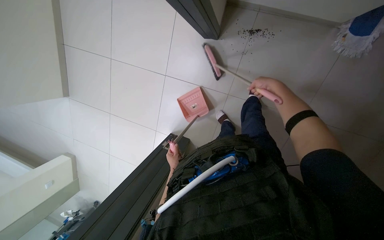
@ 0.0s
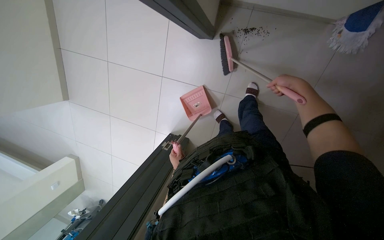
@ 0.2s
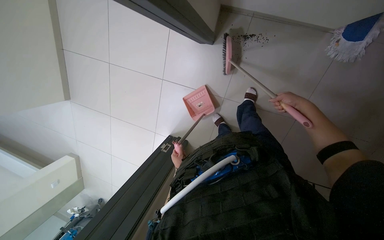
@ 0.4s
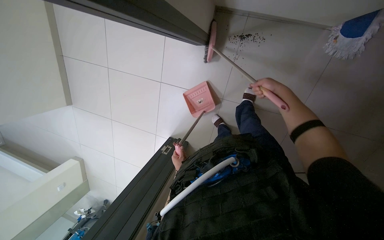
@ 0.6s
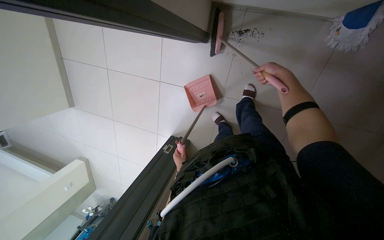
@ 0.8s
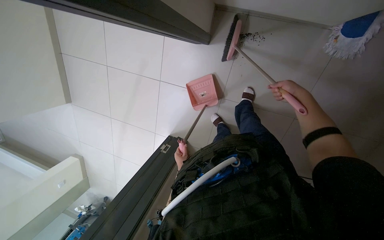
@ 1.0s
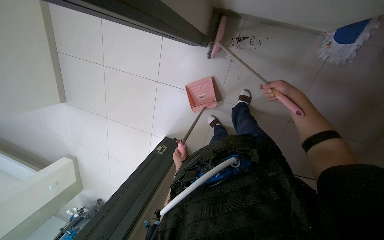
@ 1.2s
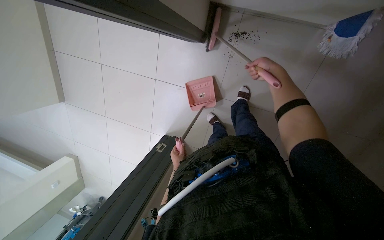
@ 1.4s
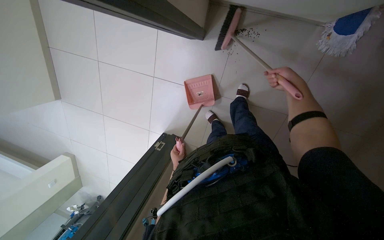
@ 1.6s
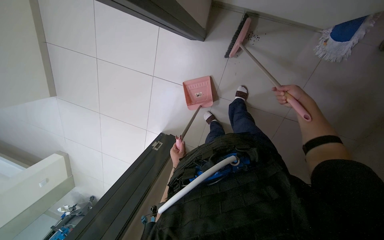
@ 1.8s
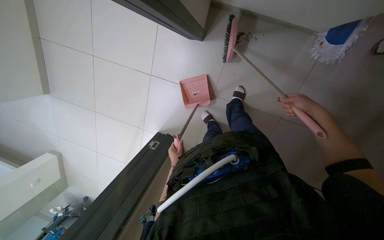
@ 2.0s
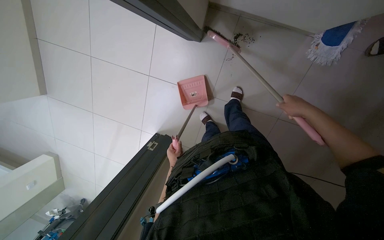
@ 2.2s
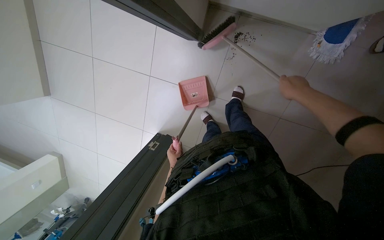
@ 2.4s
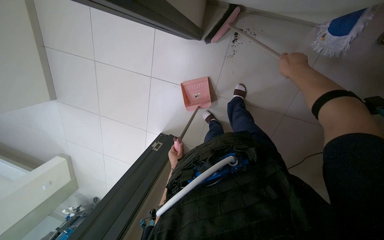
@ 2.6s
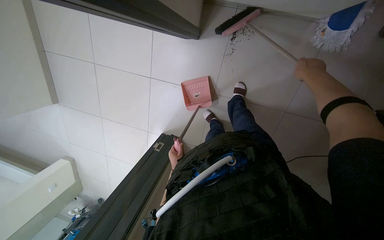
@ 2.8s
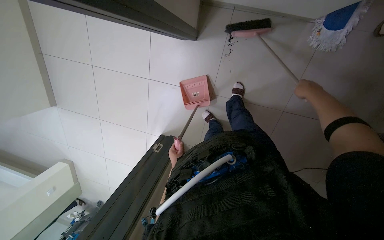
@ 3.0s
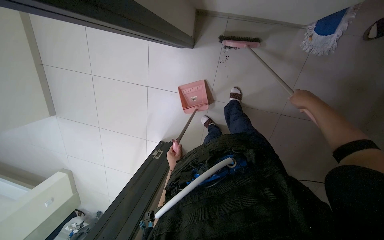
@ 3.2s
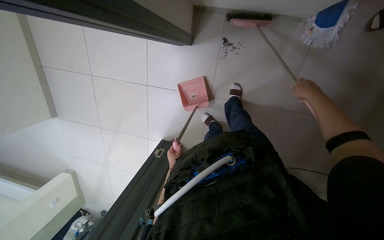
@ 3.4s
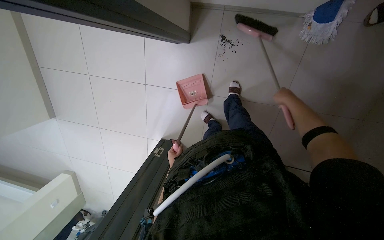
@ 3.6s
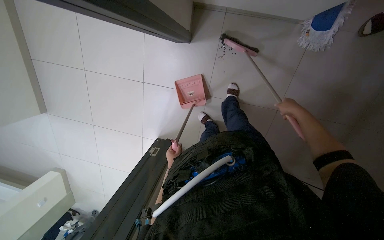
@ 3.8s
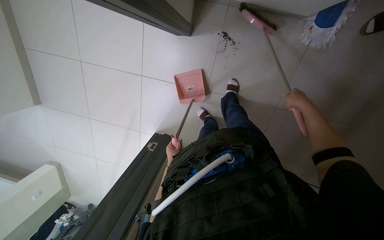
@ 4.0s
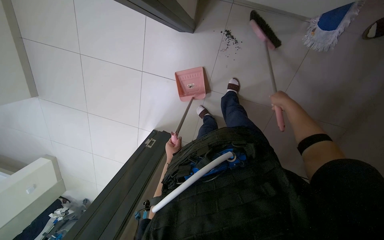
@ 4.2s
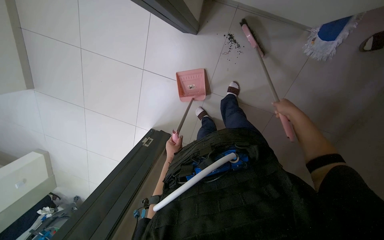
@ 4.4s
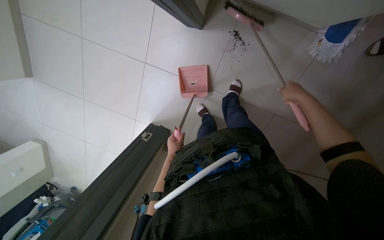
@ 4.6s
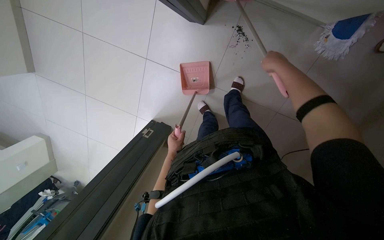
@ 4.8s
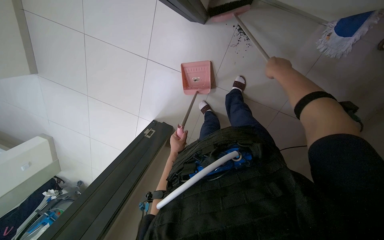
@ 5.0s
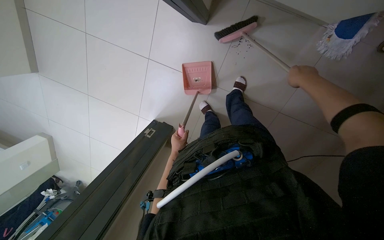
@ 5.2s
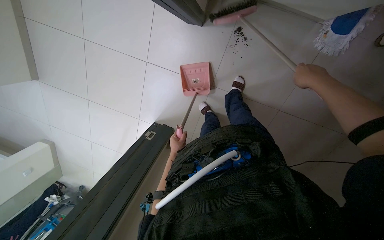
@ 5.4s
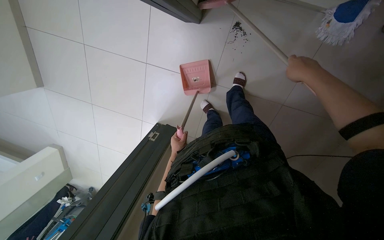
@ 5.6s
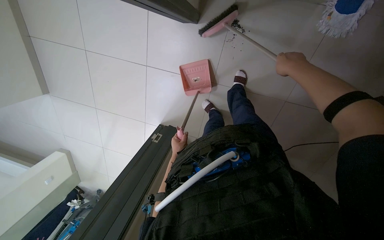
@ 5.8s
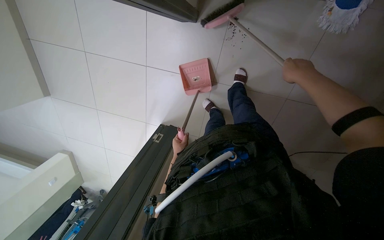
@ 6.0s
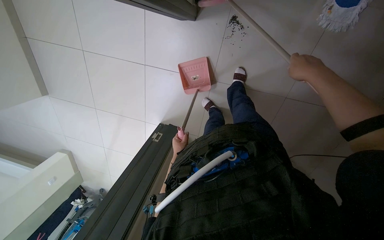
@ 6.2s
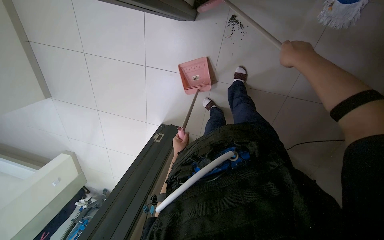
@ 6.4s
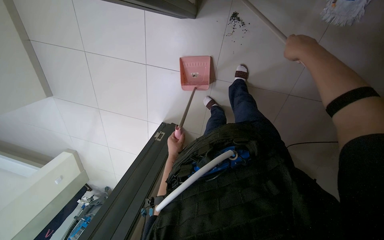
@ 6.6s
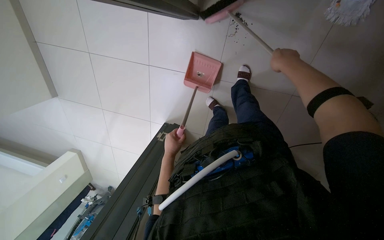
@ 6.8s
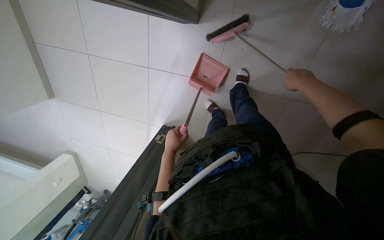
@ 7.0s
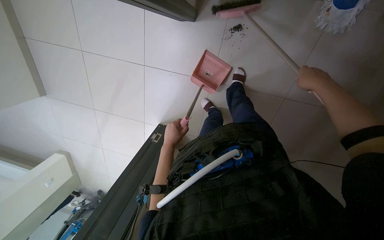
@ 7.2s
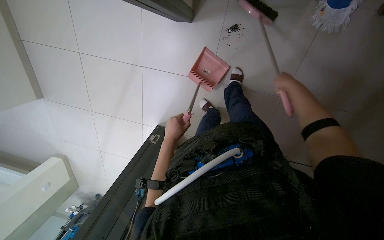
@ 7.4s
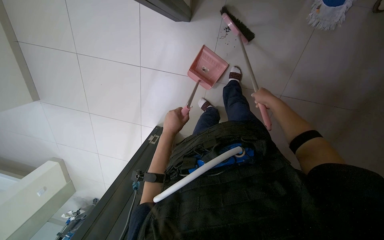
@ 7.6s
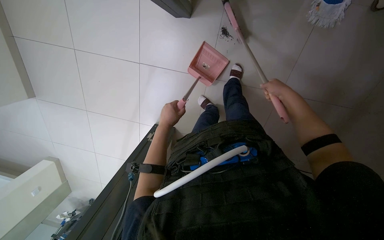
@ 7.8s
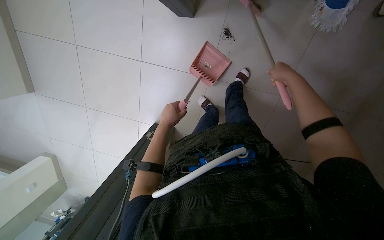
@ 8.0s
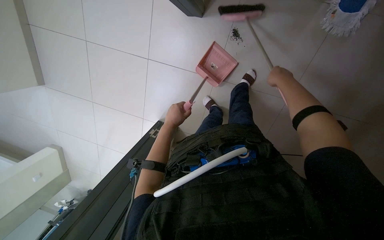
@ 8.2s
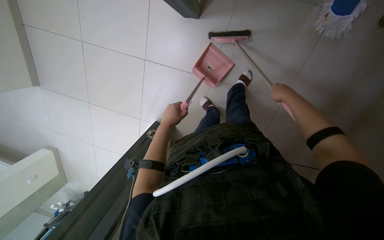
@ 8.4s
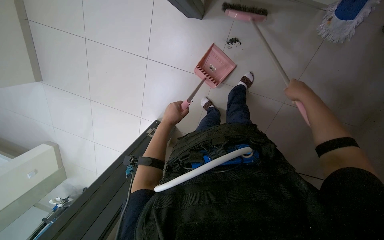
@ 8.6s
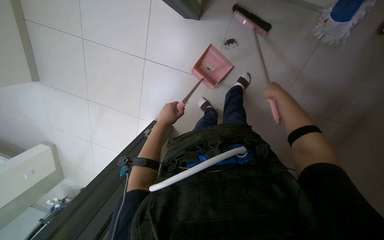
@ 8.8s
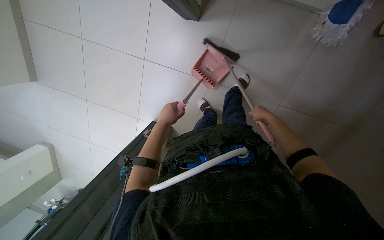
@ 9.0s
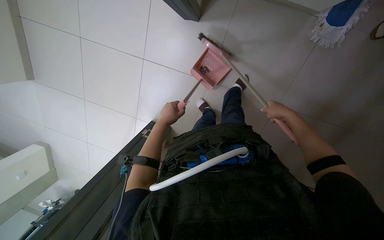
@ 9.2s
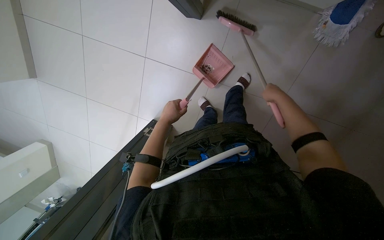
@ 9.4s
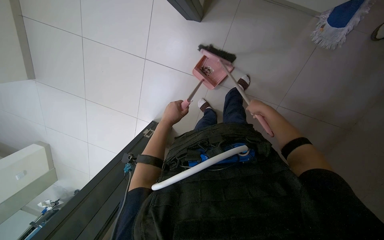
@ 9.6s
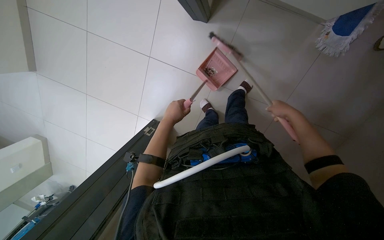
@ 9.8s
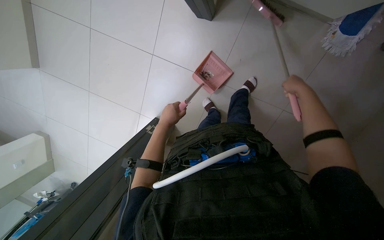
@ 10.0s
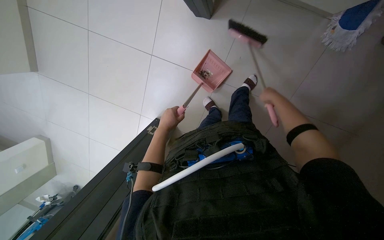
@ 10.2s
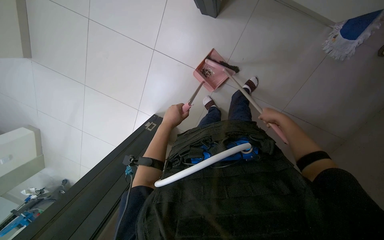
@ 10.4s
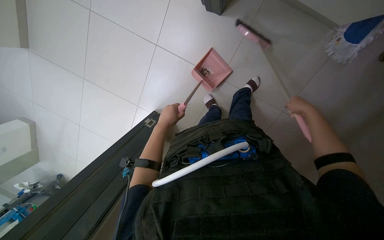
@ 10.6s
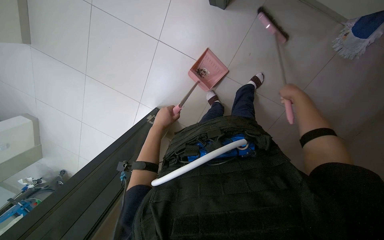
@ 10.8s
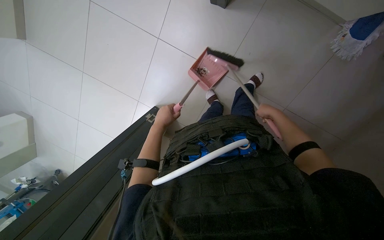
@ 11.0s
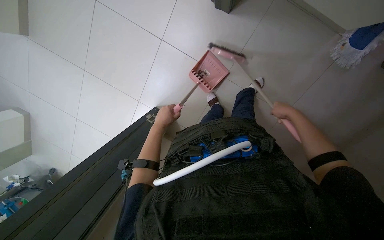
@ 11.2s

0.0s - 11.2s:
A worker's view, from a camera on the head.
Job: sweeping floor.
The whole recording: Sweeping floor with broom. The worker sweeps debris from the floor into a dustpan with a broom.
0.0s - 1.6s: The right hand travels to the right by approximately 20 cm.
1.6s - 3.2s: The right hand moves down the picture and to the right, about 15 cm, and goes nearer to the camera and returns, approximately 15 cm each way.
3.2s - 4.8s: The right hand goes left and right, roughly 20 cm each way, reversing 4 times.
4.8s - 6.4s: The right hand travels to the right by roughly 10 cm.
6.4s - 8.0s: The left hand moves nearer to the camera, about 15 cm. Meanwhile the right hand shifts about 10 cm farther from the camera.
9.6s - 11.2s: The right hand goes left and right, some 15 cm each way, reversing 2 times.

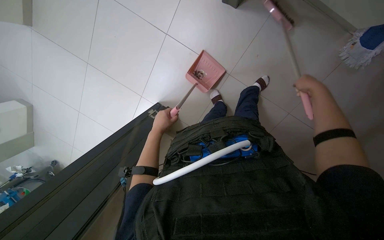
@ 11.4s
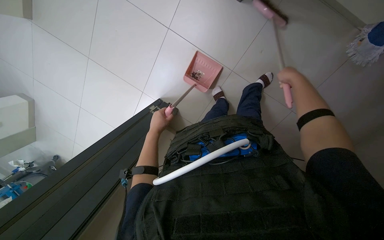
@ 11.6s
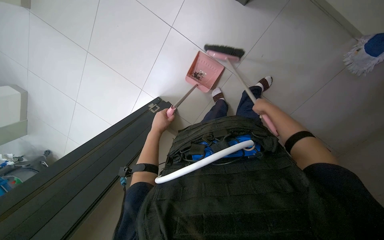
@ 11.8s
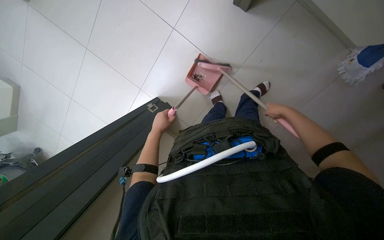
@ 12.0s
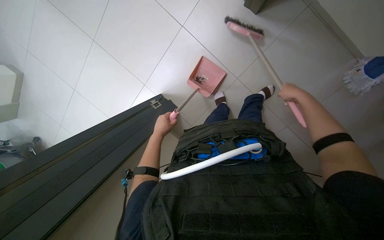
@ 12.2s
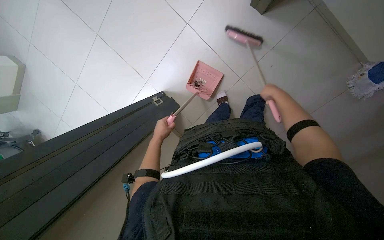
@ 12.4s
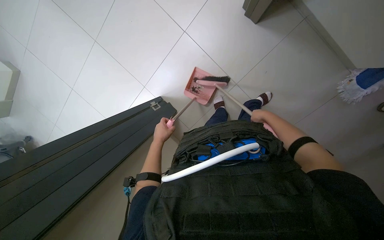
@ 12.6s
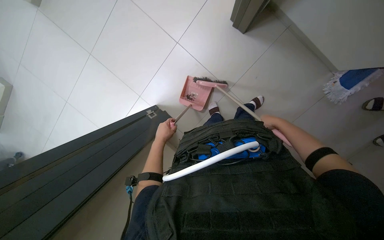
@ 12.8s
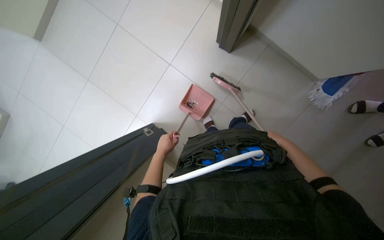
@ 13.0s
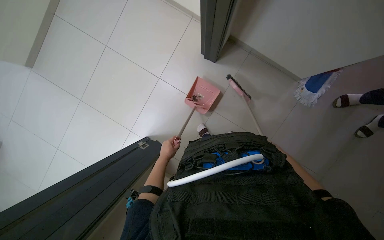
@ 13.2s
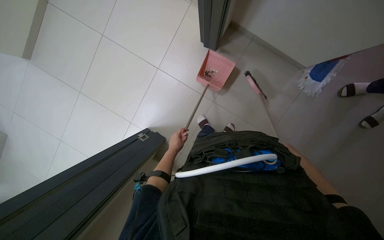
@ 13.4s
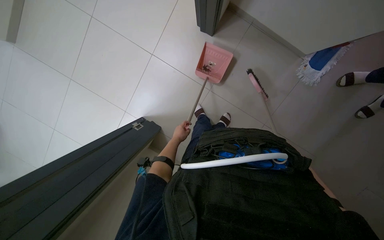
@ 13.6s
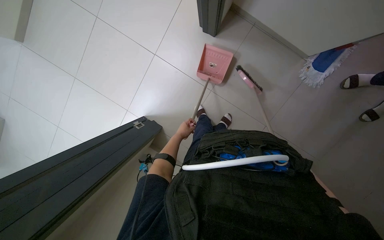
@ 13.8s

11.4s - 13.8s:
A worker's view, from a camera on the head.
Job: sweeping floor.
The whole recording: Sweeping floor with broom. The worker sweeps debris from the floor into a dustpan with a broom.
11.4s - 12.6s: The right hand moves nearer and farther over roughly 20 cm, changing direction 3 times.
12.6s - 13.8s: The left hand travels to the right and farther from the camera by roughly 15 cm.

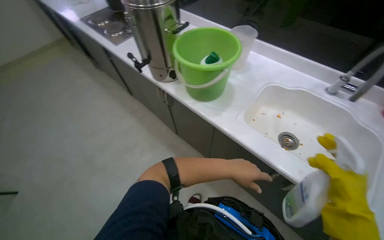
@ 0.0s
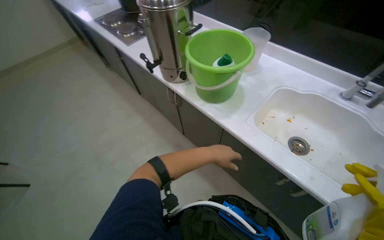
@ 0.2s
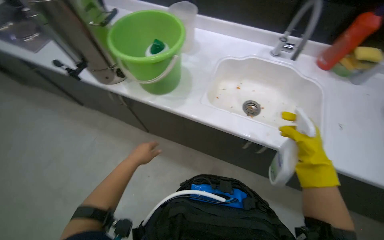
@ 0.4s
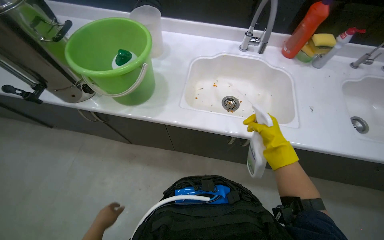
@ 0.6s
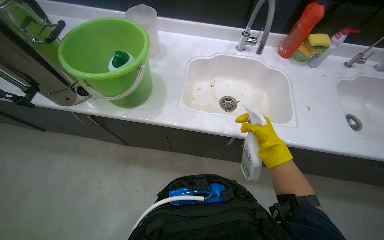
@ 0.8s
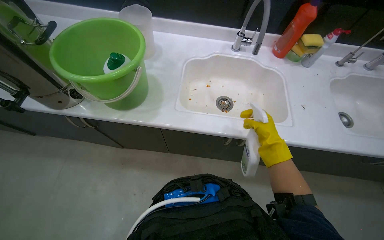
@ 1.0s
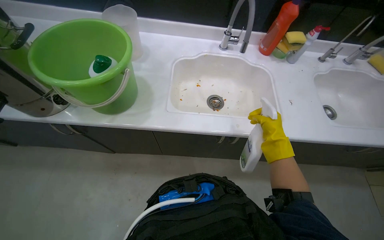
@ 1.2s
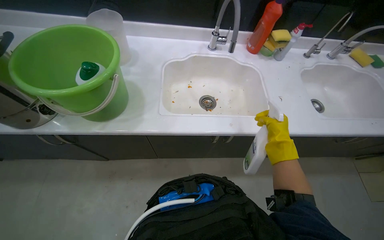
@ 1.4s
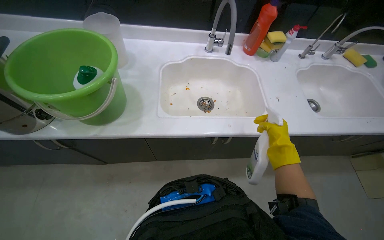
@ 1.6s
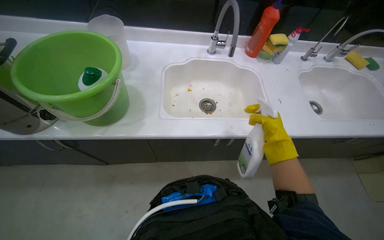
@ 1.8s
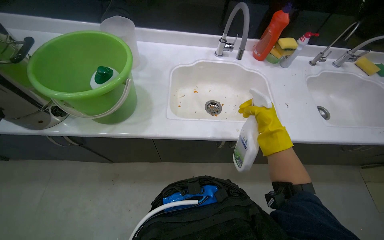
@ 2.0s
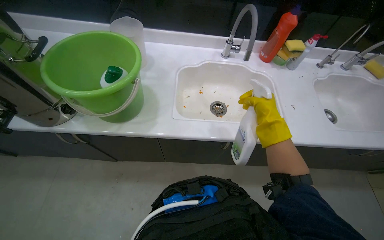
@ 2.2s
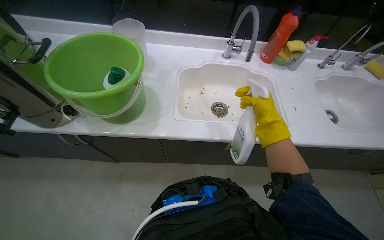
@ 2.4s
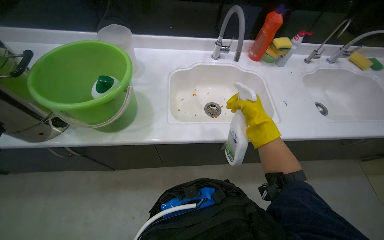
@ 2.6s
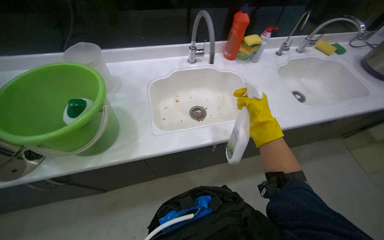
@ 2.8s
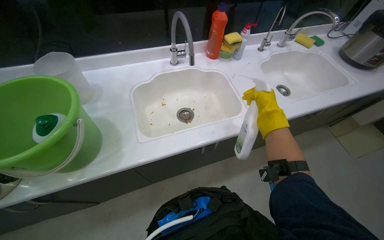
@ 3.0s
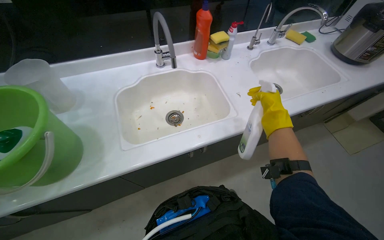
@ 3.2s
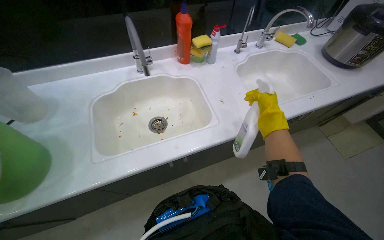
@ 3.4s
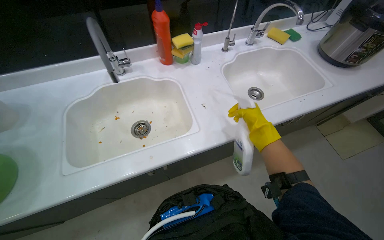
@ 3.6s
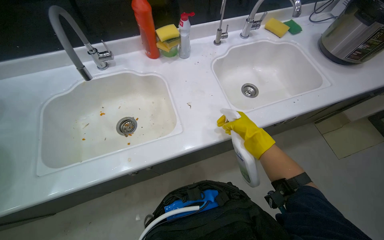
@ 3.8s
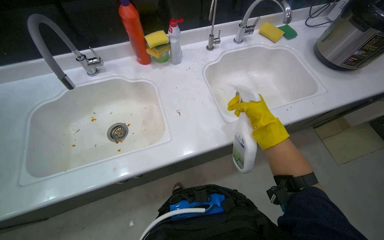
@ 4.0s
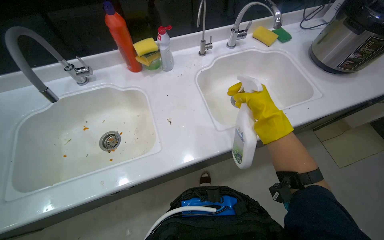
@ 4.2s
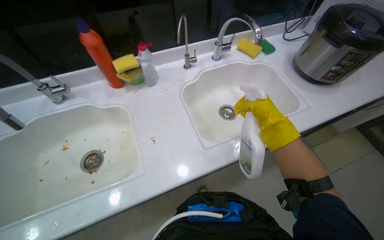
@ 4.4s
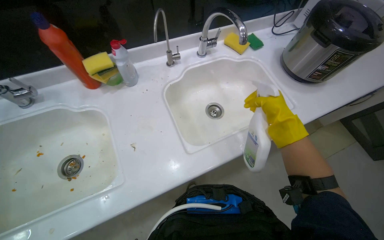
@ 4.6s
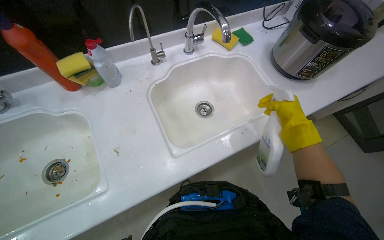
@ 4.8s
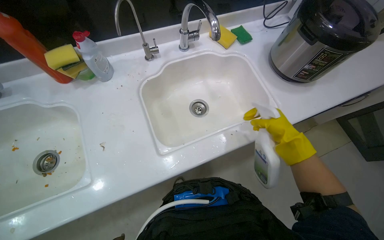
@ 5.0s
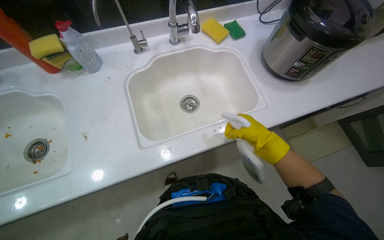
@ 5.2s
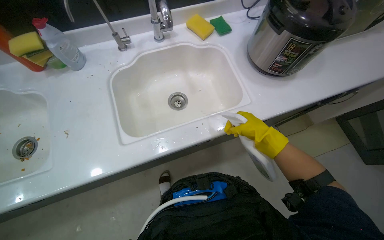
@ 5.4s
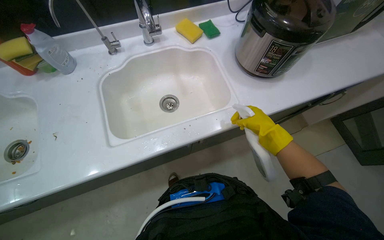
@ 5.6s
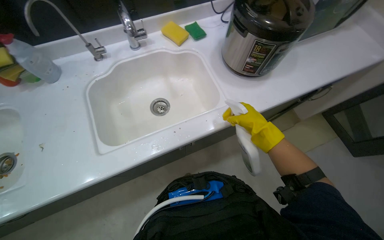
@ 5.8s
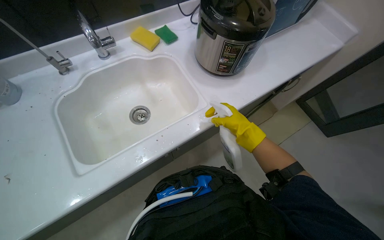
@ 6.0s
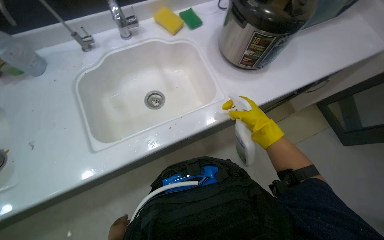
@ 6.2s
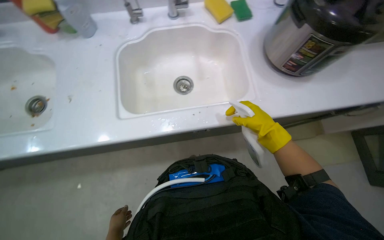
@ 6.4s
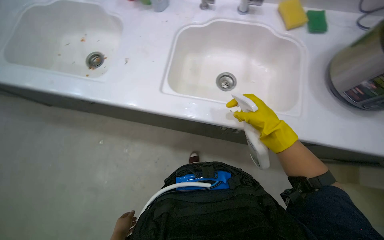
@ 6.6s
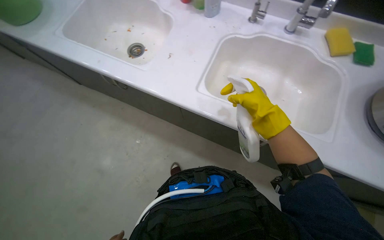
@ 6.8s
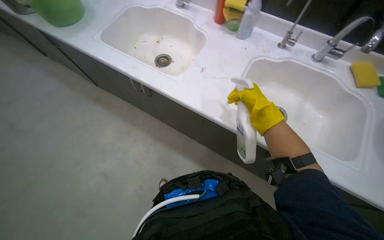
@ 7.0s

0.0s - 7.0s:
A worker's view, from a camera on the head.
Job: cleaning kitchen.
The whole recording: Cleaning kitchen counter and sinks. The worker sprays cleaner and wipes down the kitchen counter and both sinks, cleans the sink drains, and disposes of the collected debris.
0.0s - 1.4s: The head rotates approximately 45 degrees to the right.
1.4s - 2.8s: The right hand is displaced to the left by about 10 cm.
2.8s - 4.2s: The camera travels roughly 60 cm.
4.2s - 5.6s: The head travels to the right, about 40 cm.
5.6s - 7.0s: The wearer looks approximately 50 degrees further to the left.
